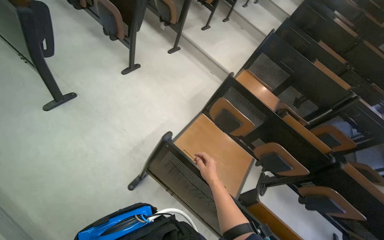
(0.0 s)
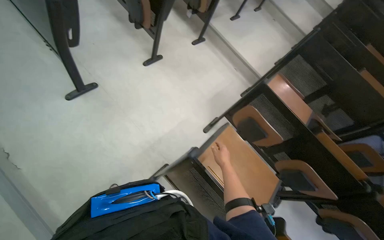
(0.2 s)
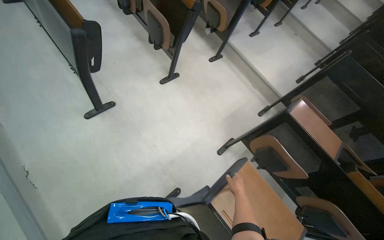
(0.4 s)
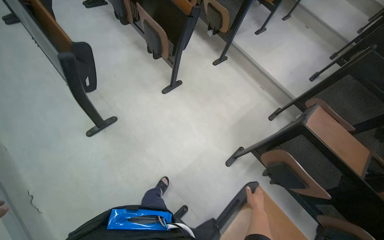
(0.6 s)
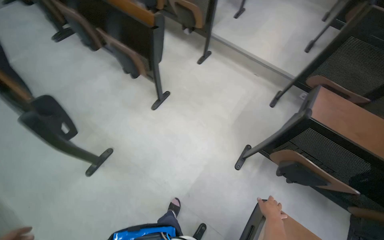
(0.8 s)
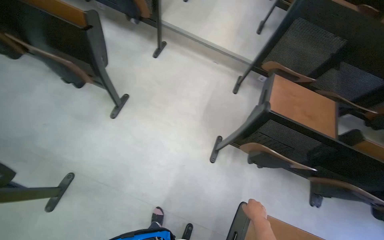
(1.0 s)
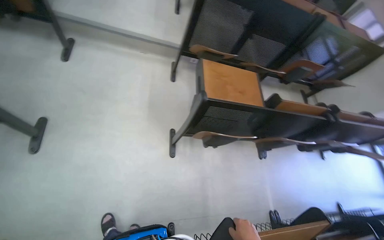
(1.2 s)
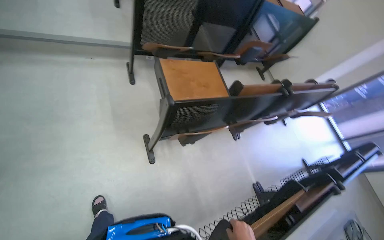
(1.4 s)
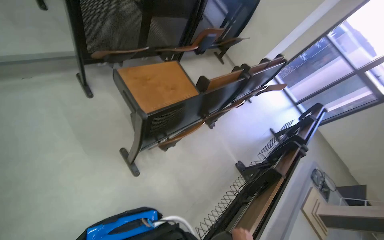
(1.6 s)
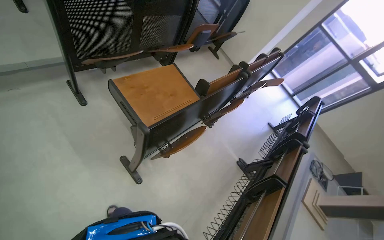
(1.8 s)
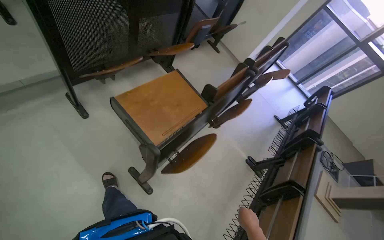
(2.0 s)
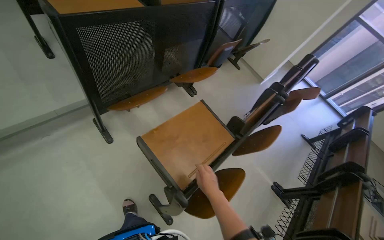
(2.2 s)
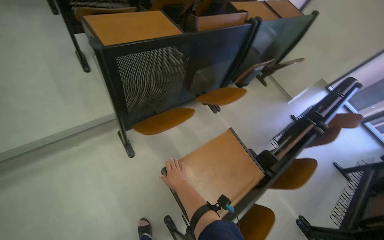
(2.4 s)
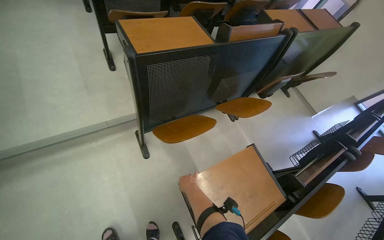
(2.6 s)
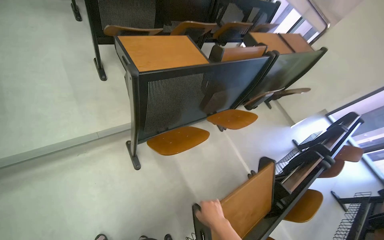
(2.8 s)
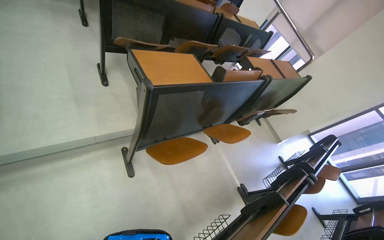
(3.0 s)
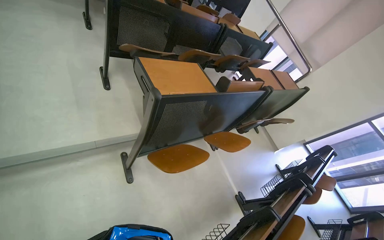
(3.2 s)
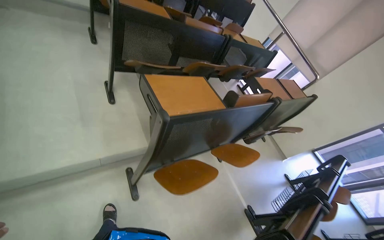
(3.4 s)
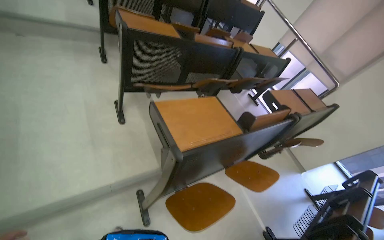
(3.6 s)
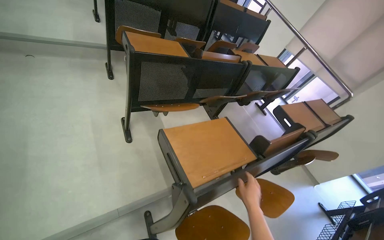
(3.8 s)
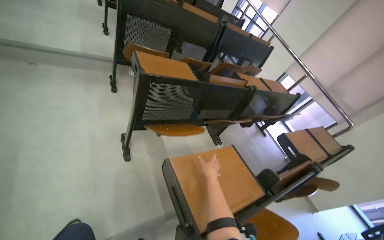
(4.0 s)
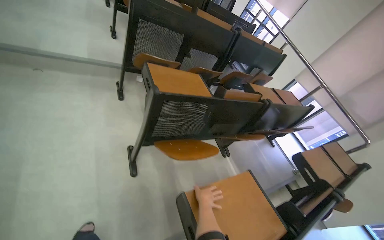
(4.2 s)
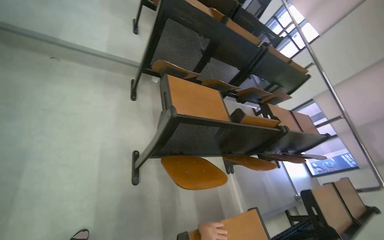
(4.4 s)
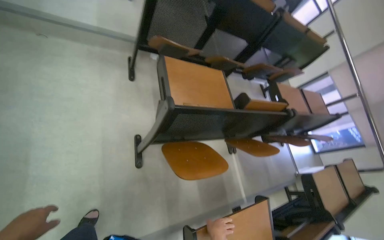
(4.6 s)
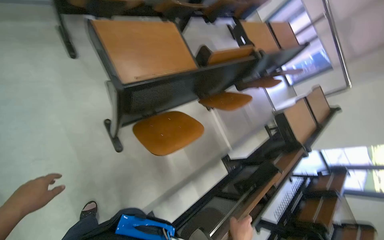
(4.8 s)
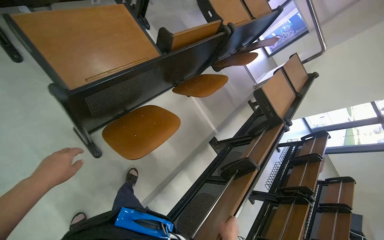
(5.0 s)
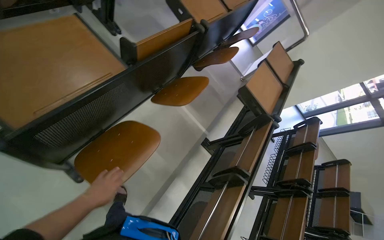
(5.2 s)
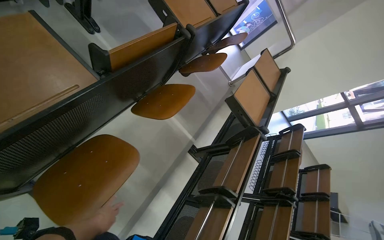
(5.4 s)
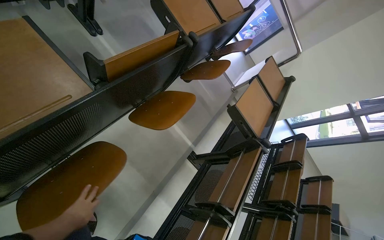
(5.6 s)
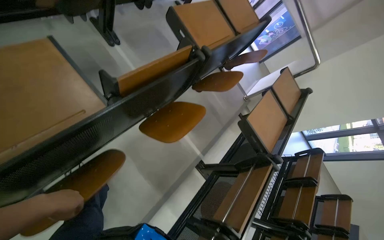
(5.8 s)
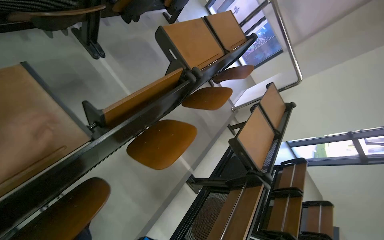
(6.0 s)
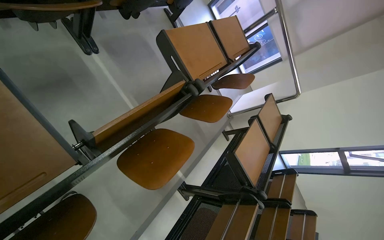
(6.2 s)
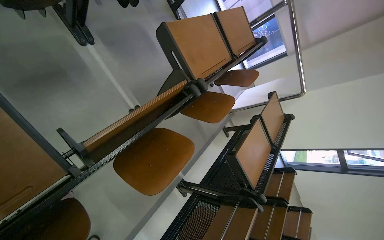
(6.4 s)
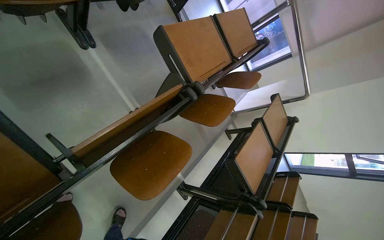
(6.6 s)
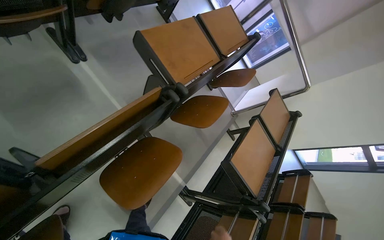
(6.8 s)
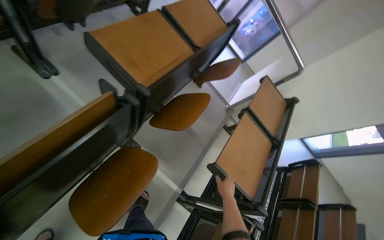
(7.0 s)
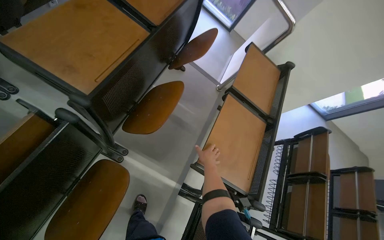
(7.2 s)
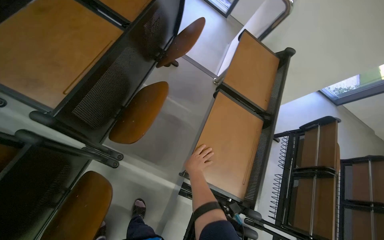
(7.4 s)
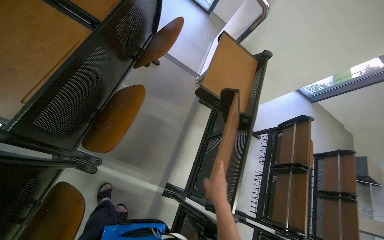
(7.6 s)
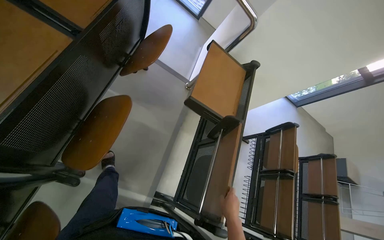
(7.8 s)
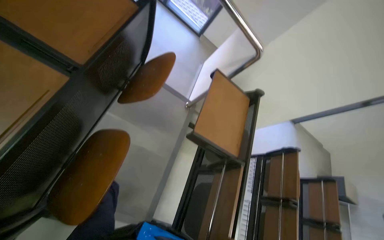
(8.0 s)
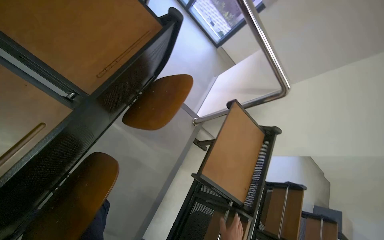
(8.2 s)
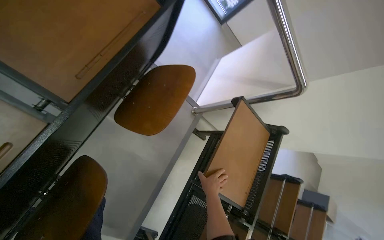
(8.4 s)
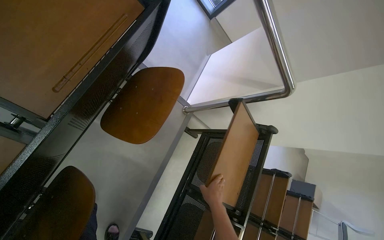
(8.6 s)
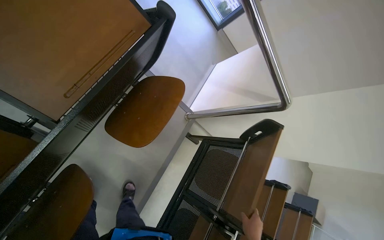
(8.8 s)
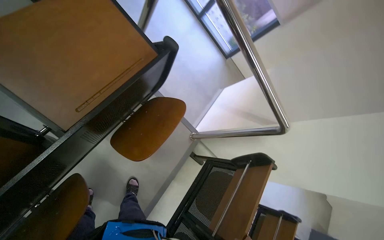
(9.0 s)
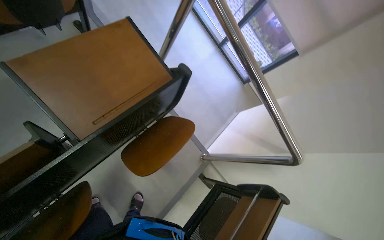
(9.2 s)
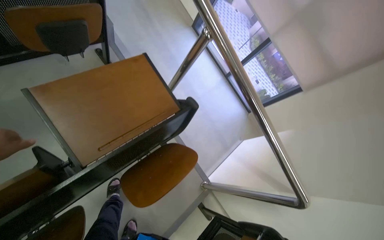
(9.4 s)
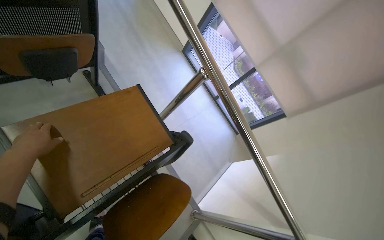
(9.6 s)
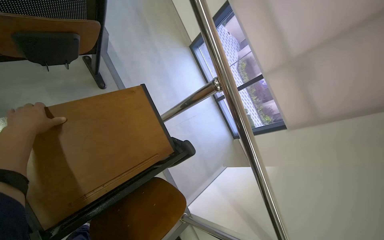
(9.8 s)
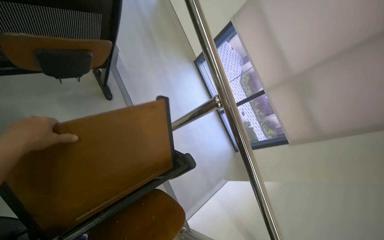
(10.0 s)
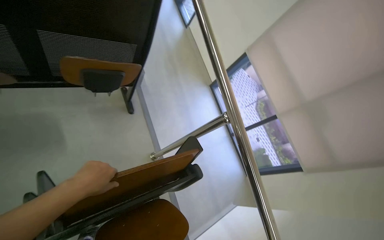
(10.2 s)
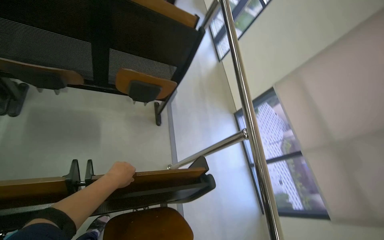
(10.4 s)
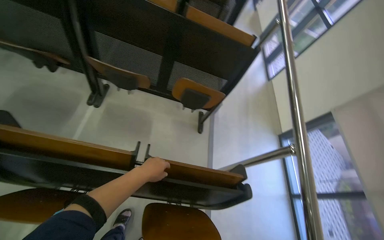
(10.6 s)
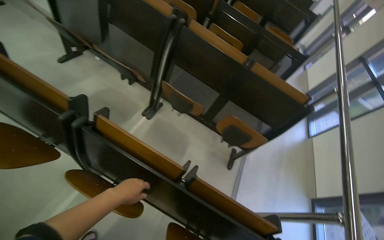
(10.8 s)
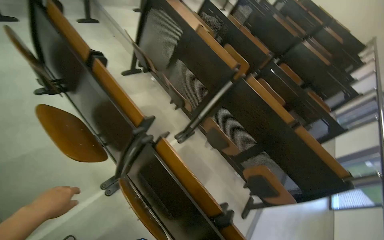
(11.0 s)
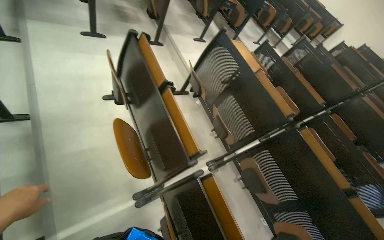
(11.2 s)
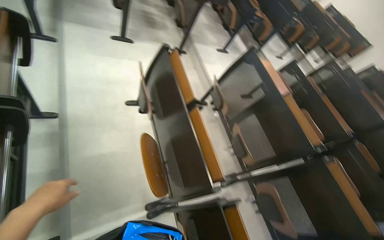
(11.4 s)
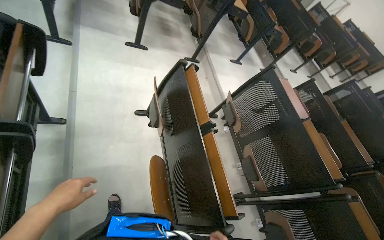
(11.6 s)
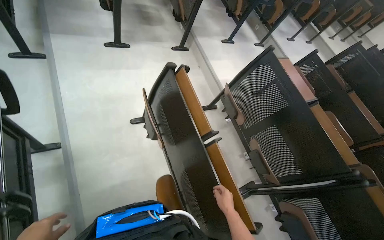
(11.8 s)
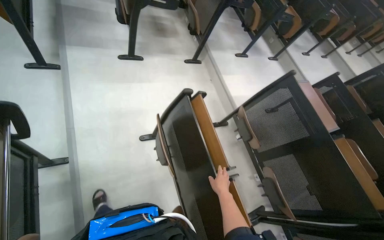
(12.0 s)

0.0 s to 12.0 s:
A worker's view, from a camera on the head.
Job: preparing cleaning supplies.
The whole recording: Folding desks in lecture hall. The worker continues folding down the desks and and erase the whiteboard in the lecture hall.
0.0 to 1.6 s: The head travels about 1 m. The head rotates approximately 70 degrees to the right. The wearer looks roughly 20 degrees further downward.
1.6 to 3.0 s: The camera is carried about 70 cm.
3.0 to 4.4 s: The camera travels about 90 cm.
4.4 to 6.0 s: The head travels some 80 cm. The wearer looks some 30 degrees further to the right. The wearer looks about 30 degrees further downward.
6.0 to 7.6 s: The head travels about 90 cm. The camera pitches downward, by roughly 15 degrees.
7.6 to 9.0 s: The camera is carried some 60 cm.
9.0 to 10.4 s: The head rotates about 35 degrees to the left. The view tilts approximately 40 degrees upward.
10.4 to 12.0 s: The camera travels some 1.5 m. The head turns to the left by some 75 degrees. The camera pitches upward, by approximately 30 degrees.

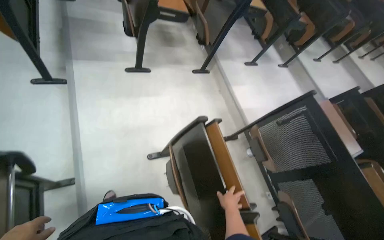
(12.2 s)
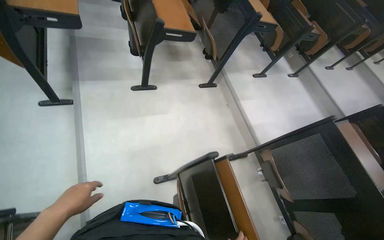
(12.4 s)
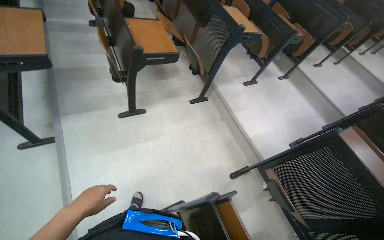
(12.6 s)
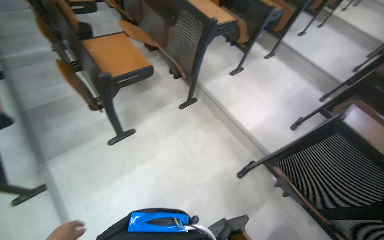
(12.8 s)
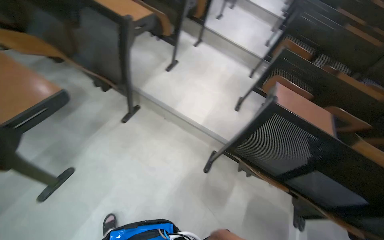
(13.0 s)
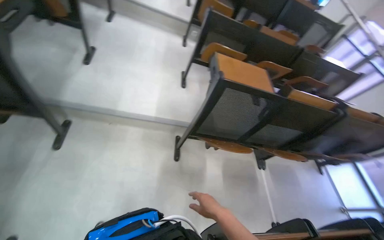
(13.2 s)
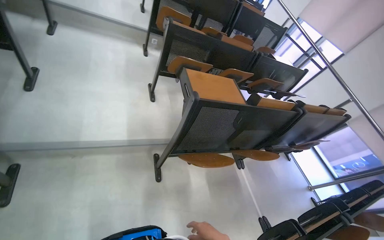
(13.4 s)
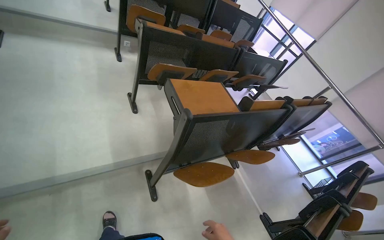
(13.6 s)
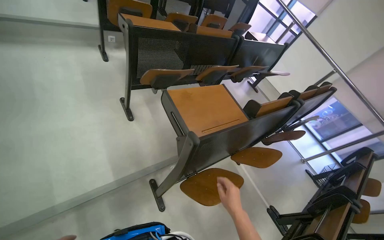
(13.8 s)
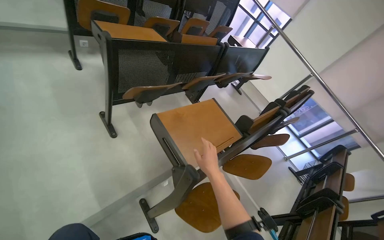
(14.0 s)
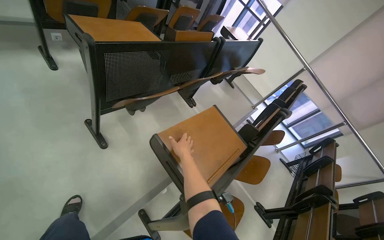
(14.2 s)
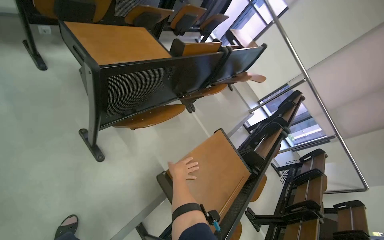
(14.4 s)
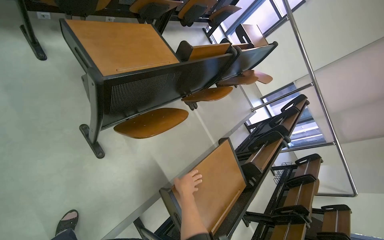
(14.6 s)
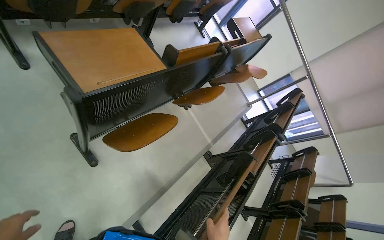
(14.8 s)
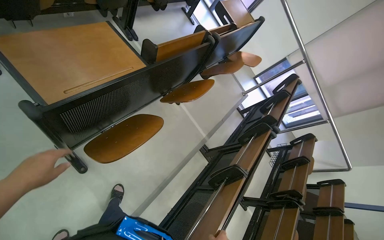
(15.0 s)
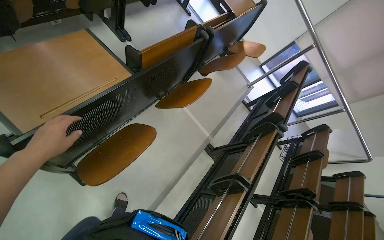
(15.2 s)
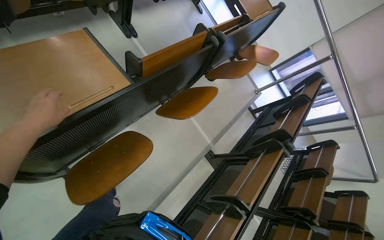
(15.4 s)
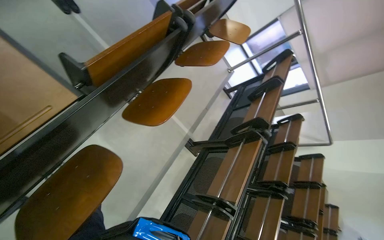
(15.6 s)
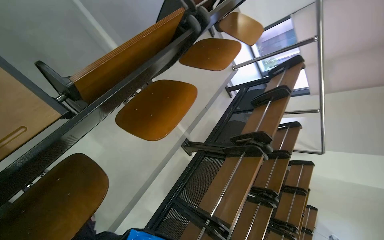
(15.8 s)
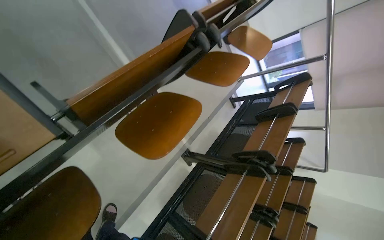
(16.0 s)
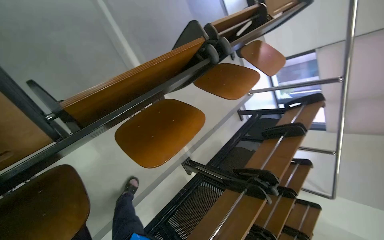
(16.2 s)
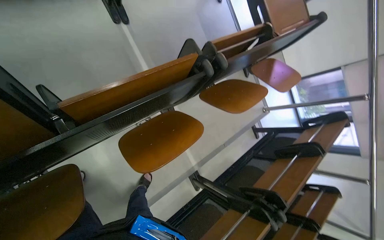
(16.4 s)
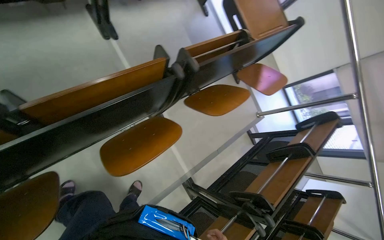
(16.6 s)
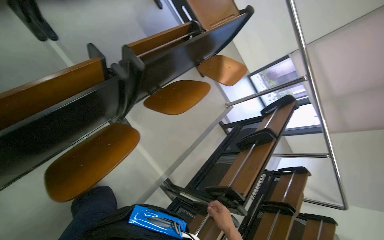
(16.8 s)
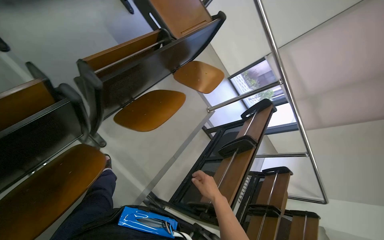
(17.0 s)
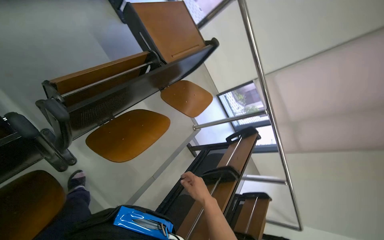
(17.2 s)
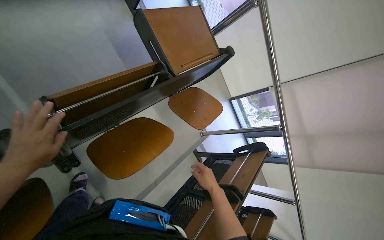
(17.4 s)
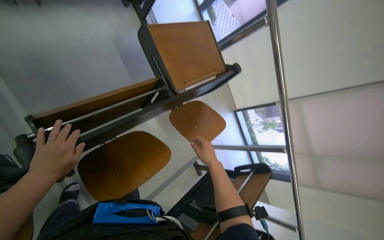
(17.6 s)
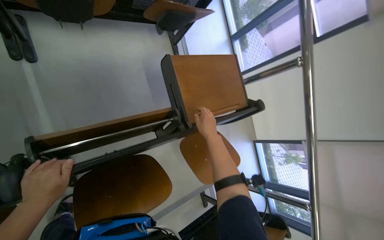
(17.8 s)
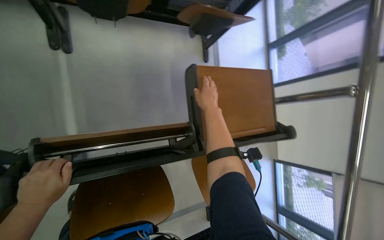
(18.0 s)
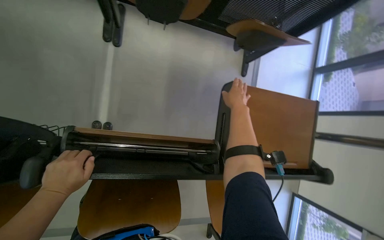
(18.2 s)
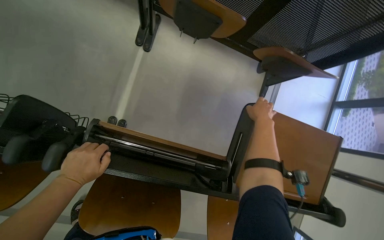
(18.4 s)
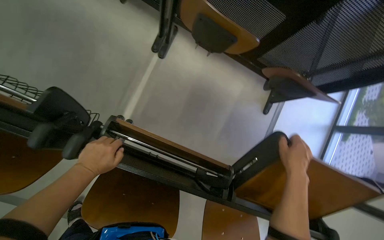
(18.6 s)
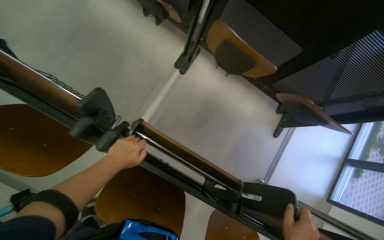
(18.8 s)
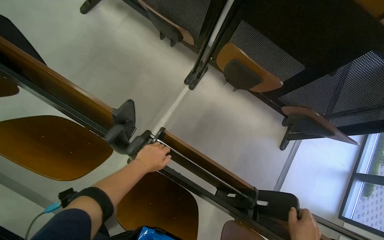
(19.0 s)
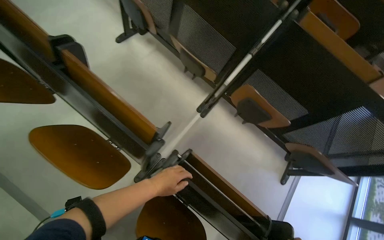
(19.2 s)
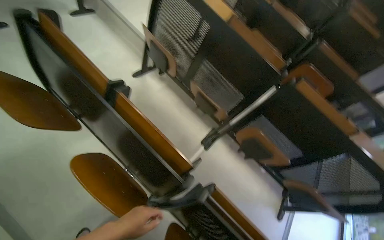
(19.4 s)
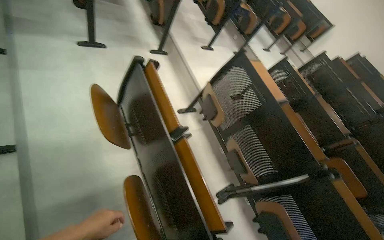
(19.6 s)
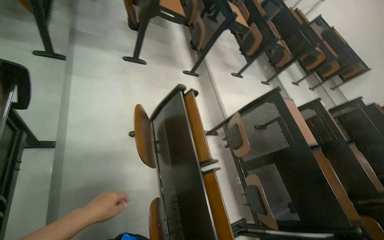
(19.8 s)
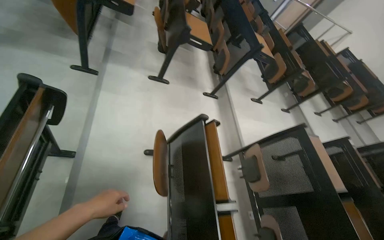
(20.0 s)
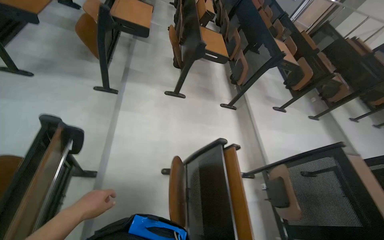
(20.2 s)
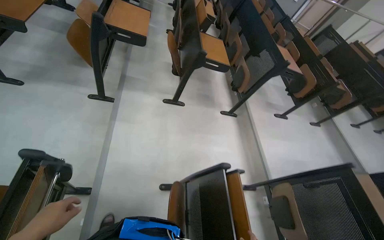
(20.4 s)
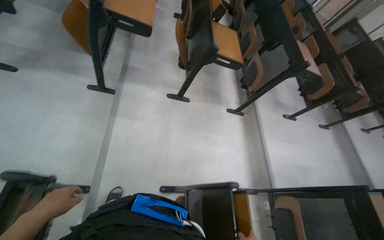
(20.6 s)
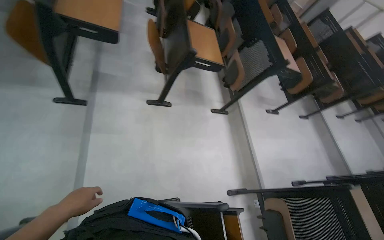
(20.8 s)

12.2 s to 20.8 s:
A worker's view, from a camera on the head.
Job: preparing cleaning supplies.
The whole recording: Folding desks in lecture hall. The worker continues folding down the desks and and erase the whiteboard in the lecture hall.
12.2 to 13.6 s: The camera travels roughly 1 m. The head turns to the right by roughly 90 degrees. The view tilts approximately 15 degrees downward.
13.6 to 15.0 s: The camera is carried some 1 m. The view swings about 15 degrees to the right. The view tips downward by about 25 degrees.
15.0 to 16.6 s: The camera travels approximately 80 cm.
16.6 to 18.0 s: The wearer moves approximately 80 cm.
18.0 to 19.4 s: The head travels about 60 cm. The camera pitches upward, by some 40 degrees. Everything in view rotates approximately 50 degrees clockwise.
19.4 to 20.8 s: The camera is carried about 1 m. The wearer looks approximately 40 degrees further to the left. The wearer looks approximately 20 degrees further upward.
